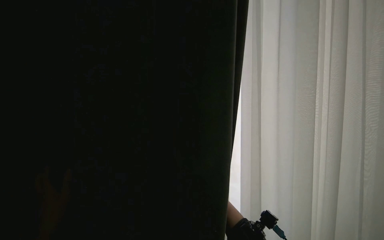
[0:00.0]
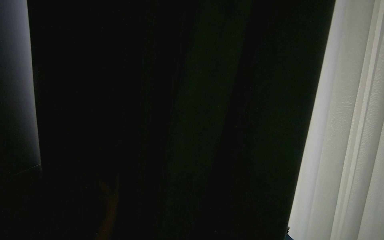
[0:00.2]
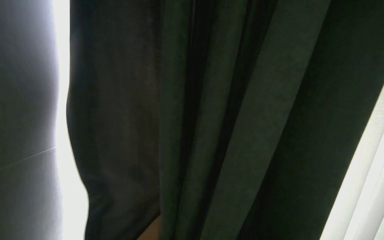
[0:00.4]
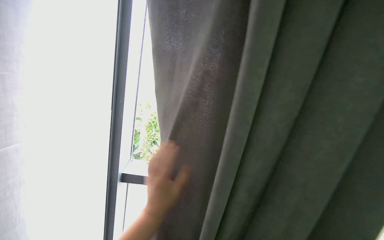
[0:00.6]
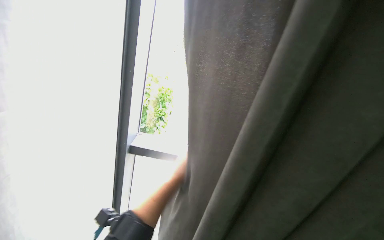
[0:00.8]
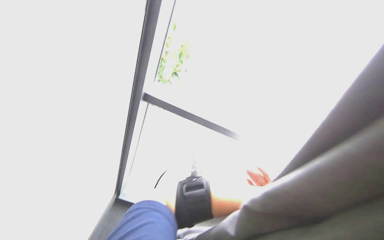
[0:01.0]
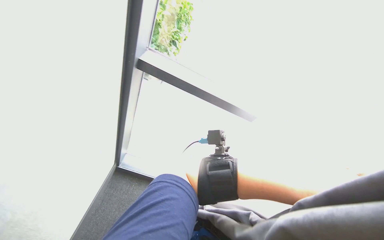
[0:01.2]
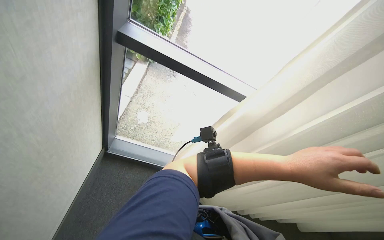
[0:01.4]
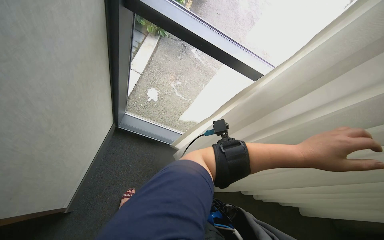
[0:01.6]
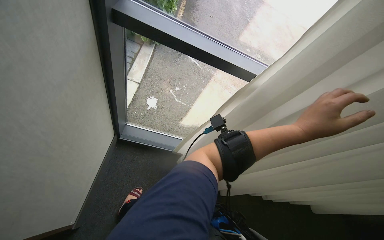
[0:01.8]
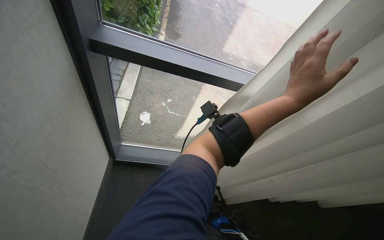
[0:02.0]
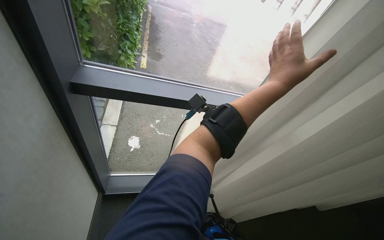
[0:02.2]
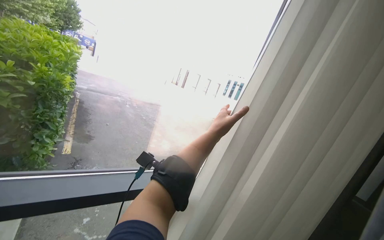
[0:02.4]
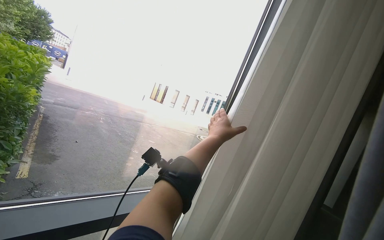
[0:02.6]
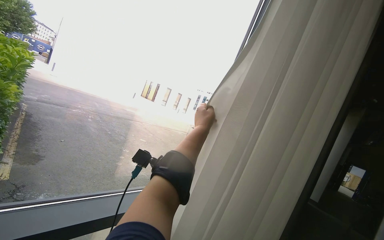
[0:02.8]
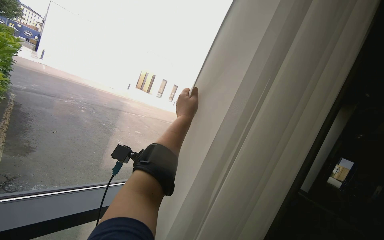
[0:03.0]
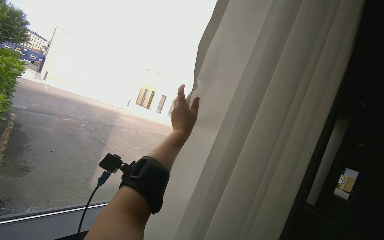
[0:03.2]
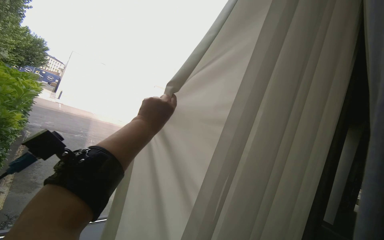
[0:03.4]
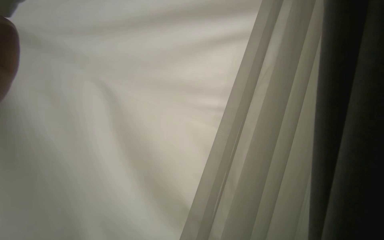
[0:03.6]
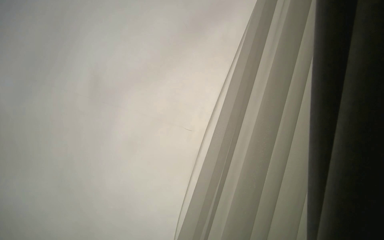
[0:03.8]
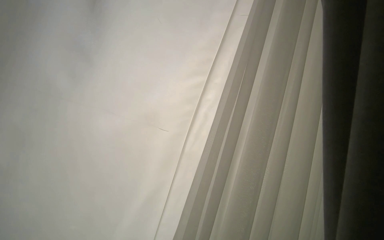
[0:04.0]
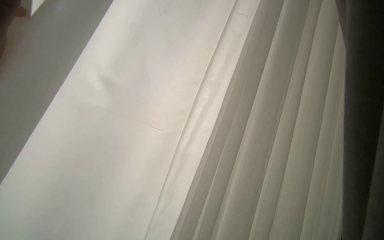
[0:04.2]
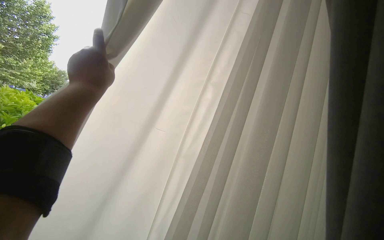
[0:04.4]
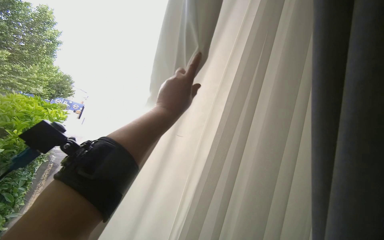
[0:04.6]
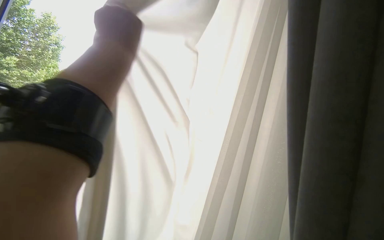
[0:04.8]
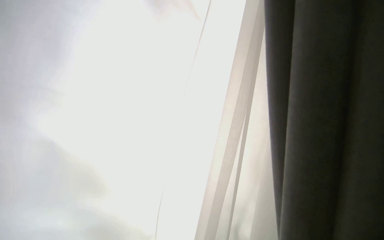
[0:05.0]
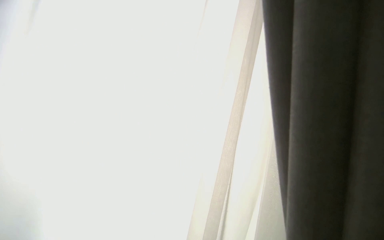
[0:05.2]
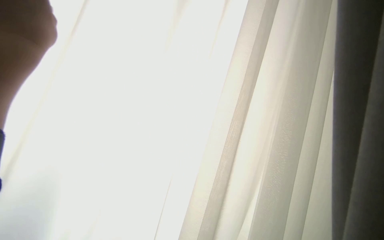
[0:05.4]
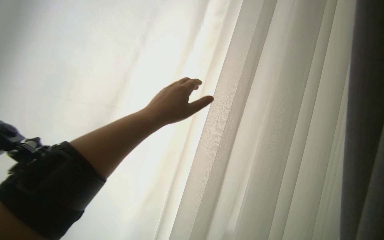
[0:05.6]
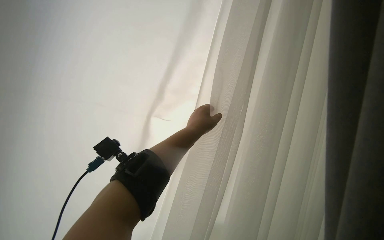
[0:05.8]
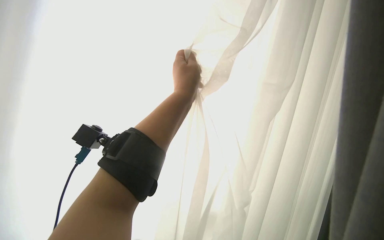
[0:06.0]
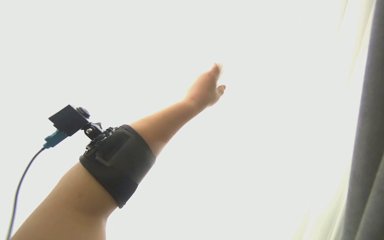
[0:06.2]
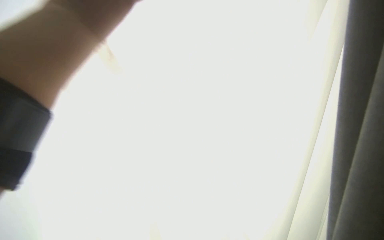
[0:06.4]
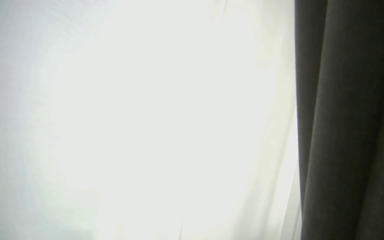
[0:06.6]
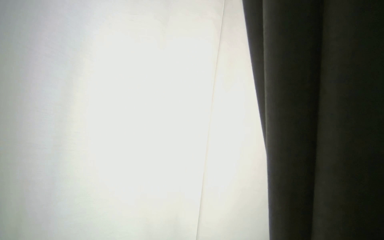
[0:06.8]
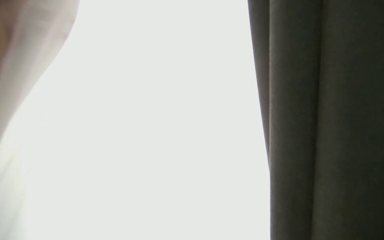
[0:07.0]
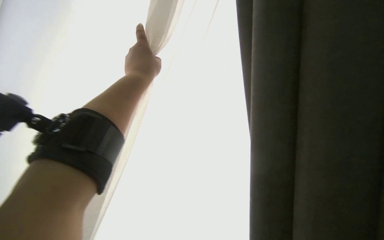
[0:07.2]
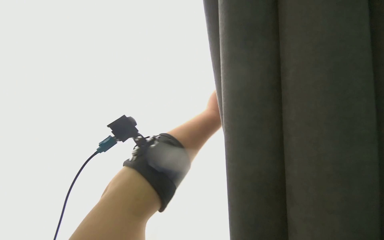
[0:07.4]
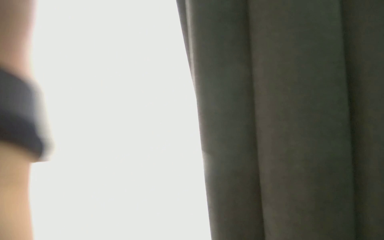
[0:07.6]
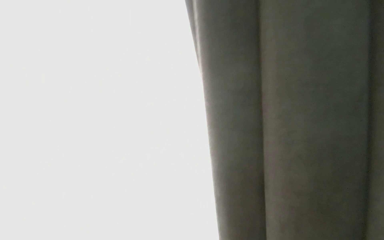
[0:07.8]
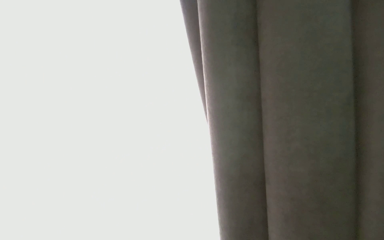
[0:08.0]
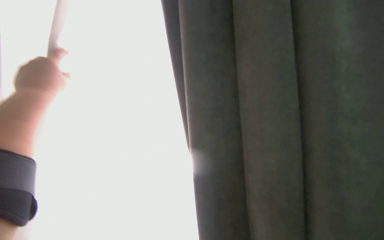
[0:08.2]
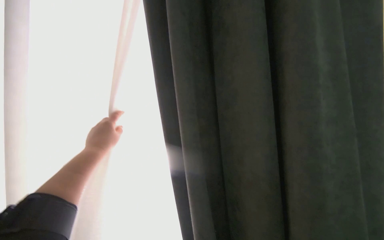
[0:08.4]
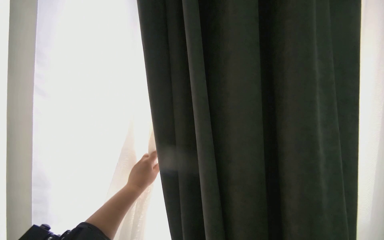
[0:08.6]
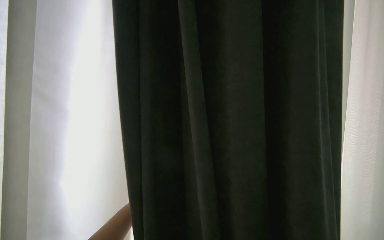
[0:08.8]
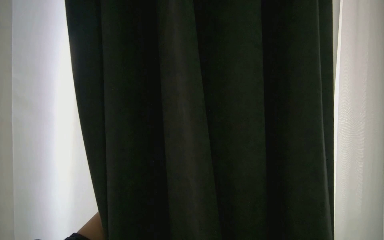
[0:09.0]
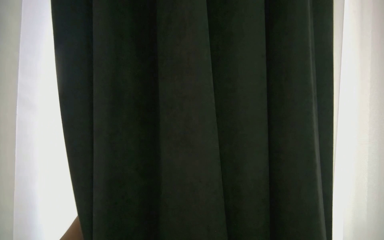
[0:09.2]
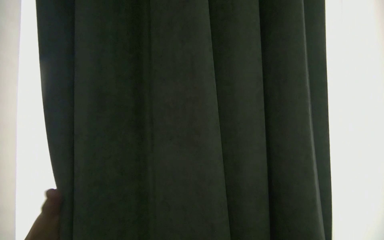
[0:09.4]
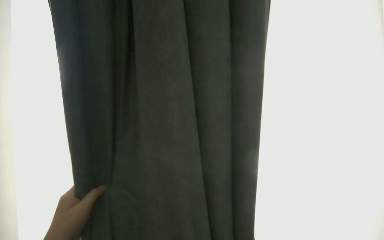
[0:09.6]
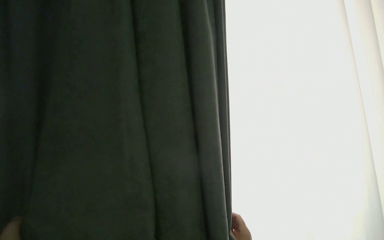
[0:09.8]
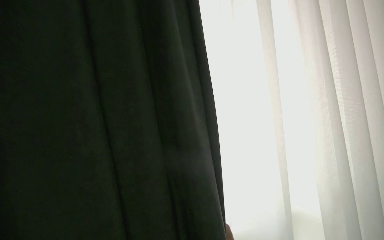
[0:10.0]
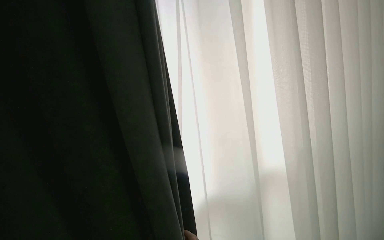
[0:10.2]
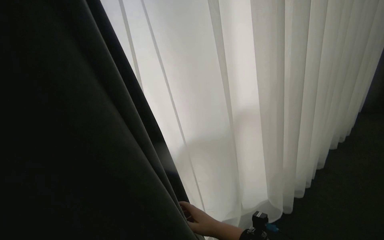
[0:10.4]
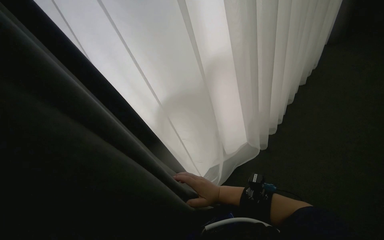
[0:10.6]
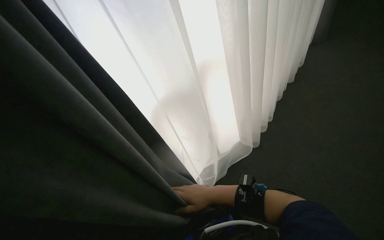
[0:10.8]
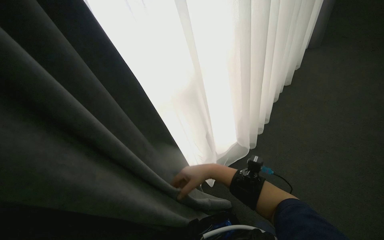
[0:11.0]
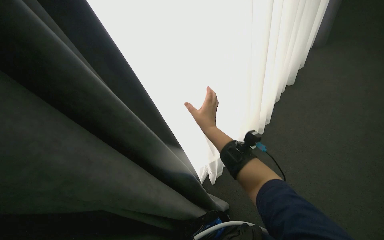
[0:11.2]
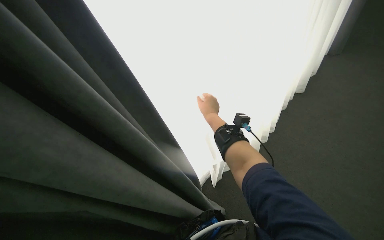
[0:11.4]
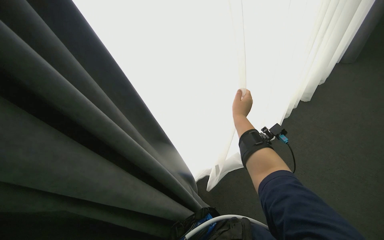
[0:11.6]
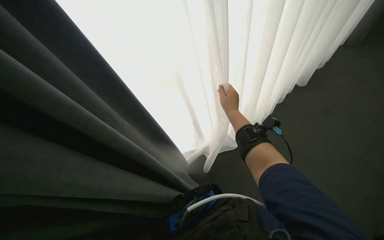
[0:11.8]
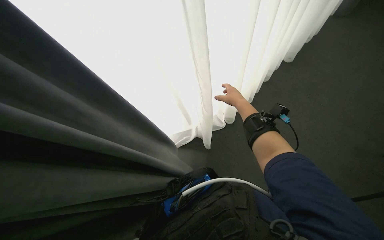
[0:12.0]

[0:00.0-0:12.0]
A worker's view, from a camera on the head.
Job: organizing items.
The whole recording: Pulling room curtains. The worker pulls and adjusts the grey and white curtains across the window.
0:01.6 to 0:03.0: The wearer looks approximately 50 degrees further to the right. The camera pitches upward, by about 35 degrees.

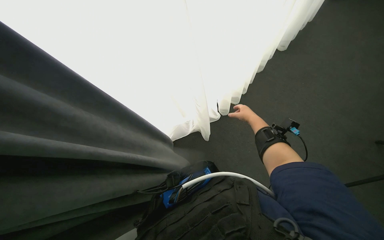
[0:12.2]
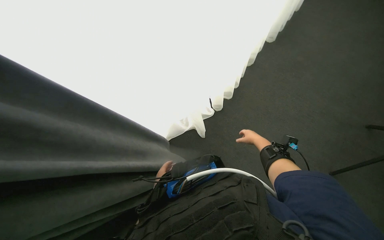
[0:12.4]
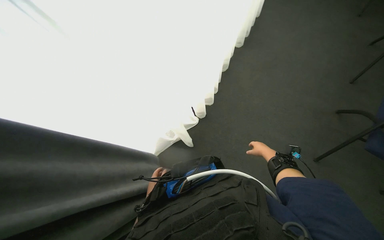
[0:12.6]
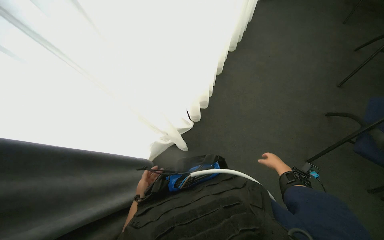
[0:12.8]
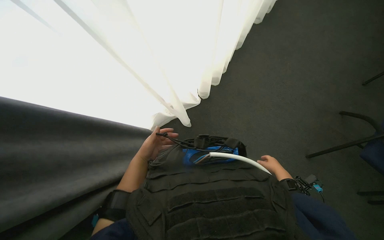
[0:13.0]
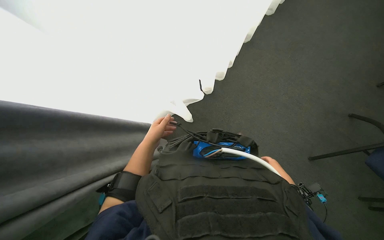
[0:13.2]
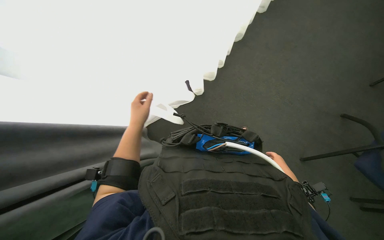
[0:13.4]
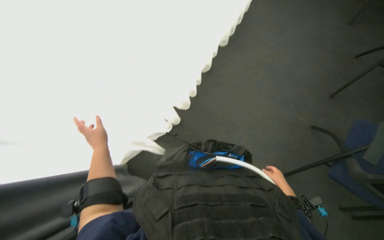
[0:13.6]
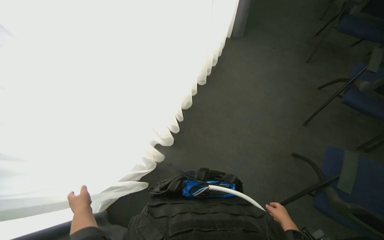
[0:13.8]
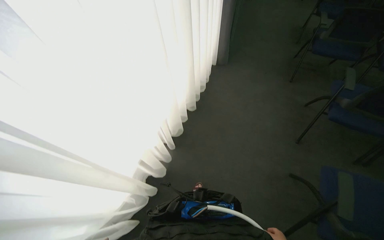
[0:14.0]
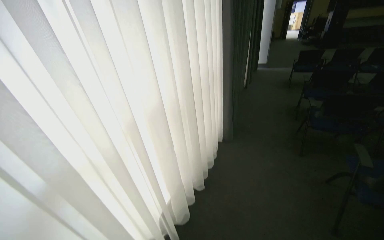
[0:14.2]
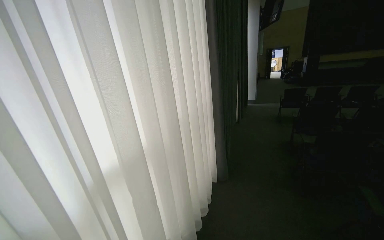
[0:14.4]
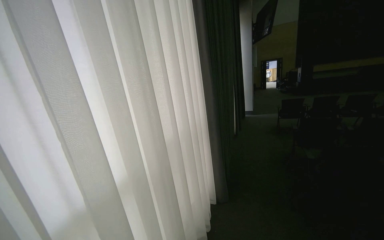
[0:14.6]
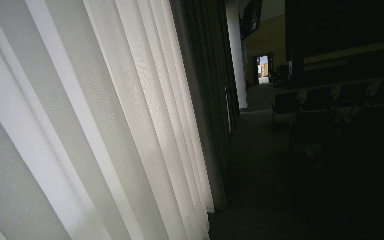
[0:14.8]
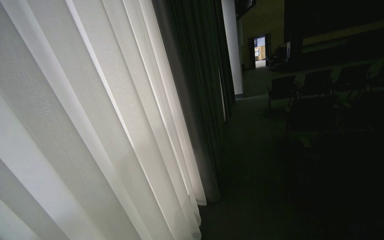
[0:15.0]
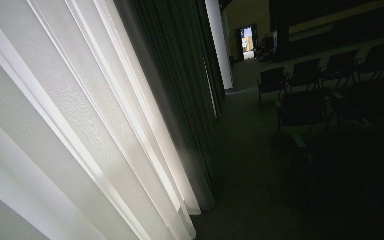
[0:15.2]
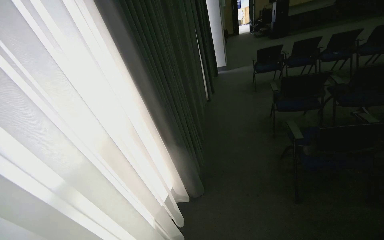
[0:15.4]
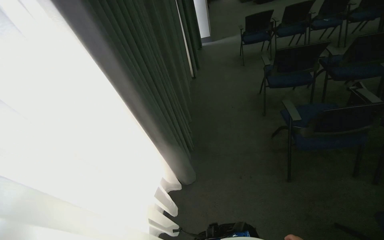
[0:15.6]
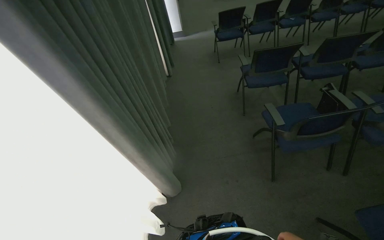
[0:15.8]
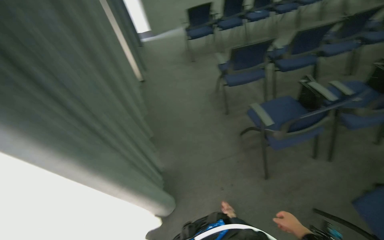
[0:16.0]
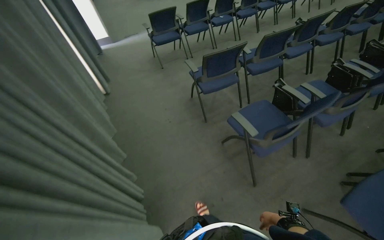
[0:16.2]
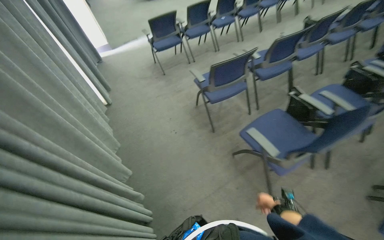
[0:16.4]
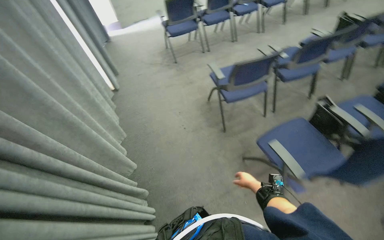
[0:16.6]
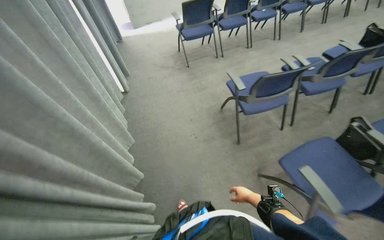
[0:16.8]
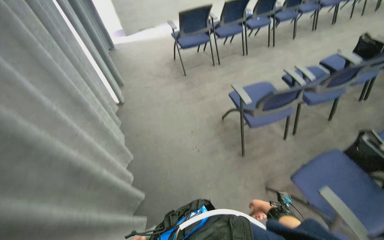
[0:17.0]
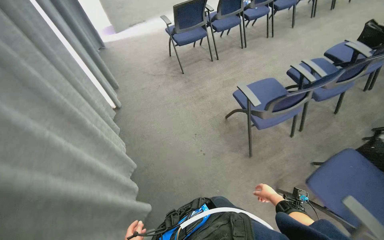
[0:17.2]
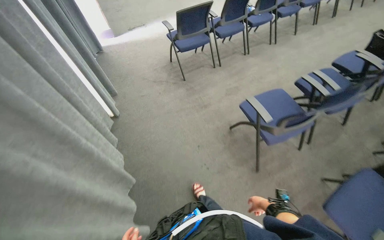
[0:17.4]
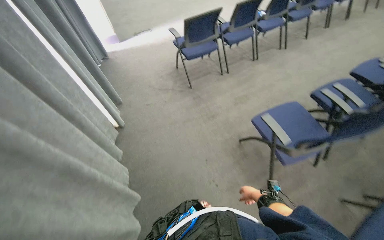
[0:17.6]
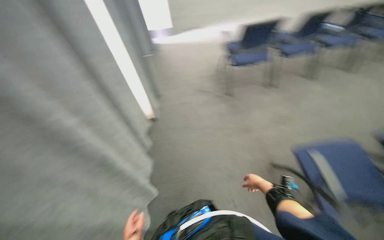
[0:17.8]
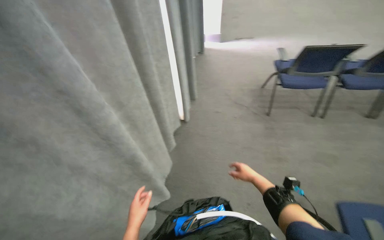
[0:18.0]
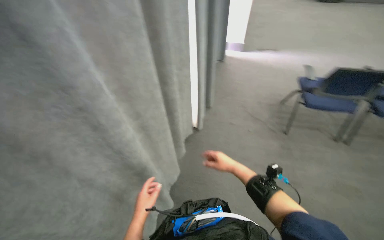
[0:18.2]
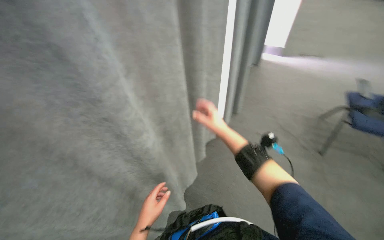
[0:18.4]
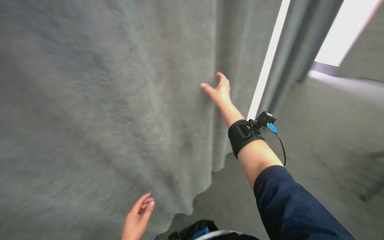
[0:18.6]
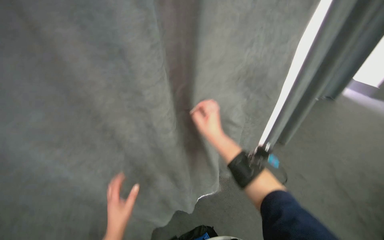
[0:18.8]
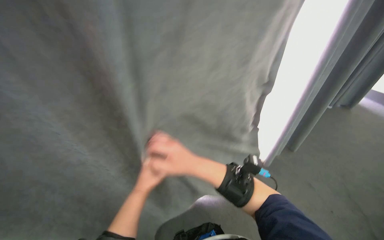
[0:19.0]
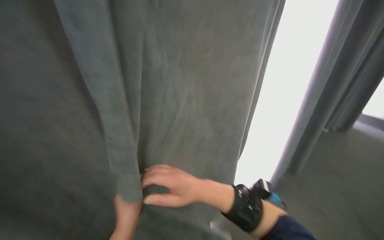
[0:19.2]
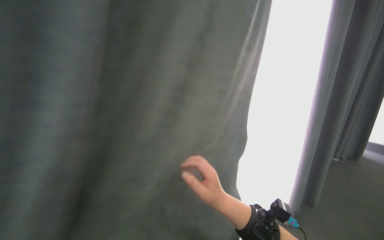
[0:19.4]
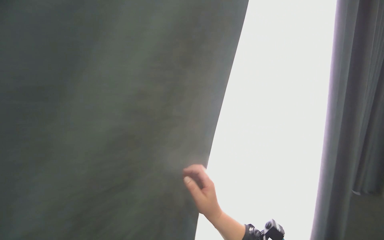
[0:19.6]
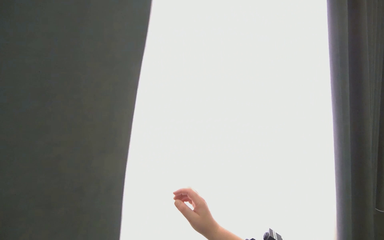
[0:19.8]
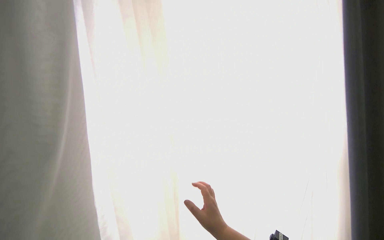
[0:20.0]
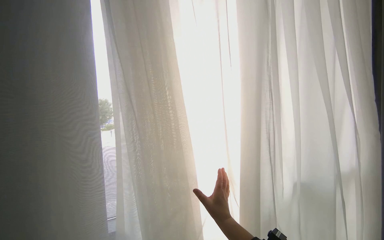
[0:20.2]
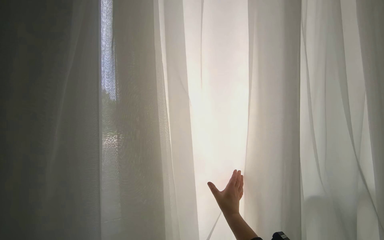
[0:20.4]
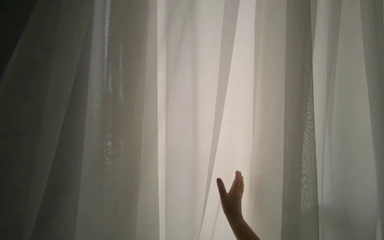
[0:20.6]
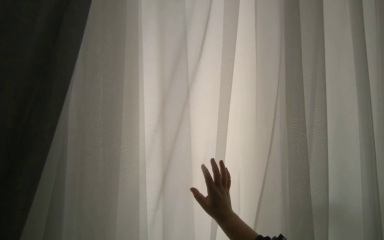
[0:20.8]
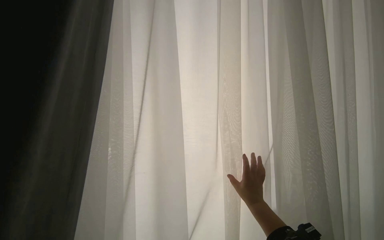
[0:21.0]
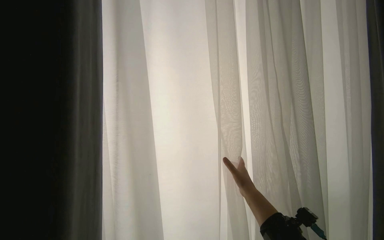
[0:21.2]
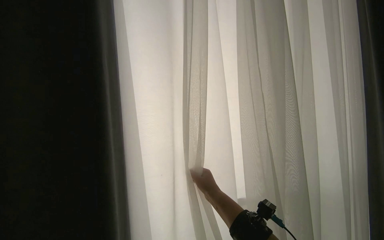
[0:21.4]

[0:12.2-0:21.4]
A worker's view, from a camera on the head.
Job: organizing items.
The whole recording: Pulling room curtains. The worker pulls and adjusts the grey and white curtains across the window.
0:12.2 to 0:13.8: The view swings some 20 degrees to the right. The right hand moves down the picture and to the right, some 40 cm.
0:13.8 to 0:15.2: The camera travels some 90 cm. The wearer looks some 45 degrees further upward.
0:15.2 to 0:16.8: The camera travels about 1.5 m. The wearer looks some 35 degrees further to the right. The view tips downward by some 25 degrees.
0:16.8 to 0:18.4: The wearer moves some 1 m. The wearer's head swings approximately 45 degrees to the left.
0:18.4 to 0:19.8: The wearer looks some 40 degrees further to the left. The camera pitches upward, by approximately 25 degrees.
0:19.8 to 0:21.4: The right hand is displaced farther from the camera by about 10 cm, and travels to the right and back again, roughly 15 cm each way.
